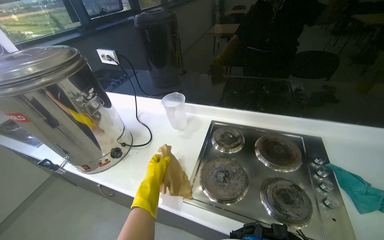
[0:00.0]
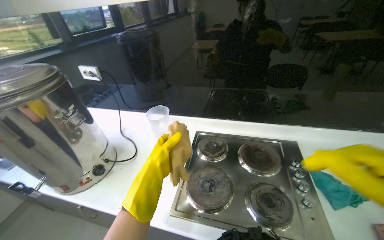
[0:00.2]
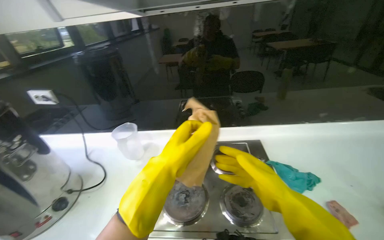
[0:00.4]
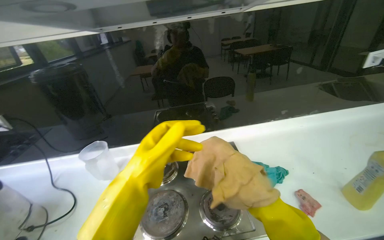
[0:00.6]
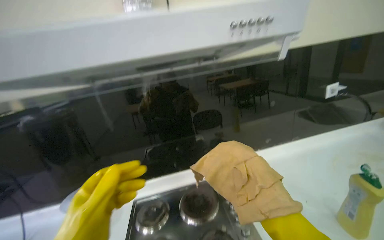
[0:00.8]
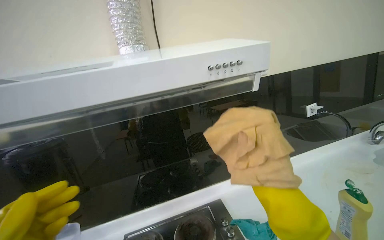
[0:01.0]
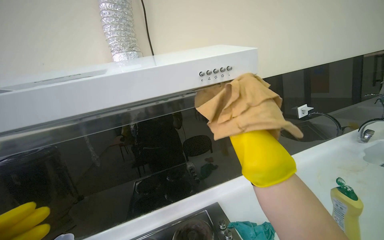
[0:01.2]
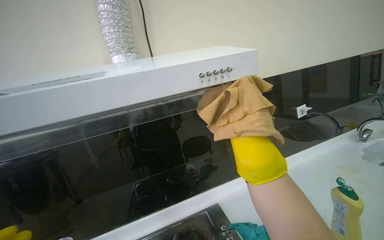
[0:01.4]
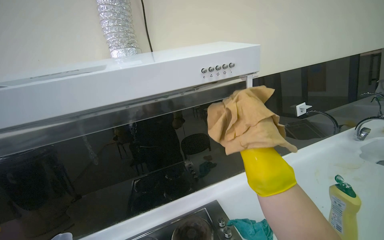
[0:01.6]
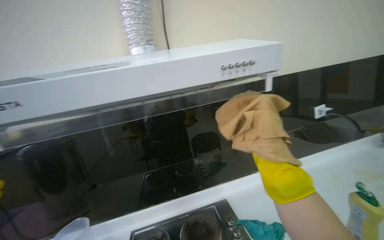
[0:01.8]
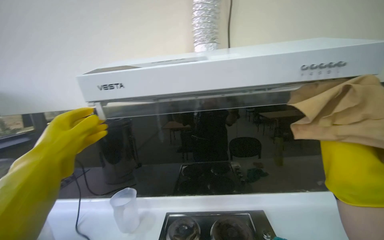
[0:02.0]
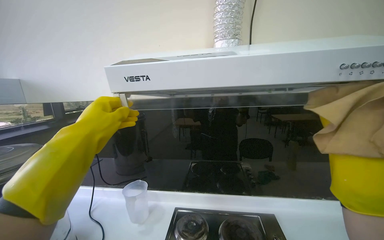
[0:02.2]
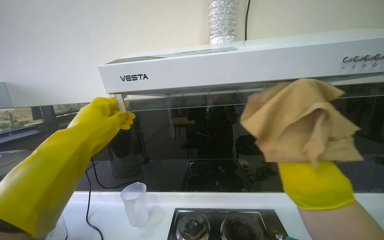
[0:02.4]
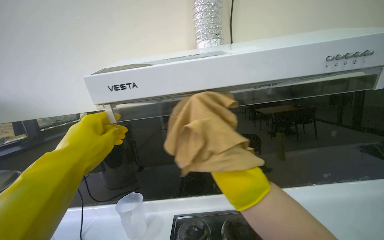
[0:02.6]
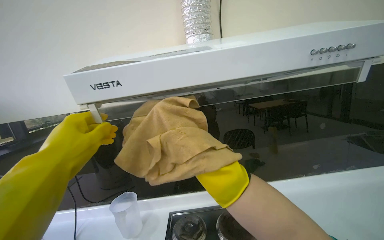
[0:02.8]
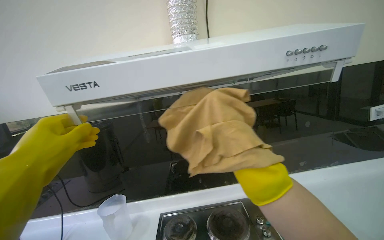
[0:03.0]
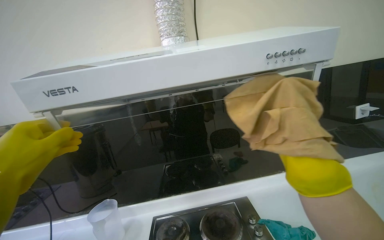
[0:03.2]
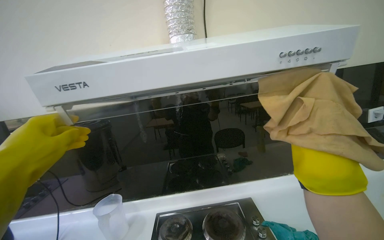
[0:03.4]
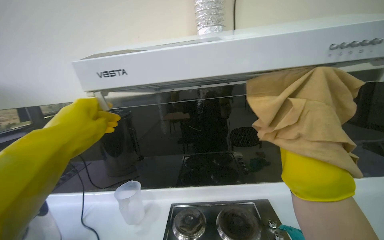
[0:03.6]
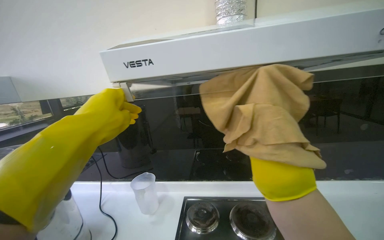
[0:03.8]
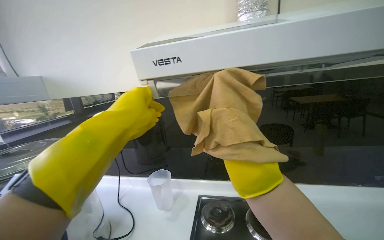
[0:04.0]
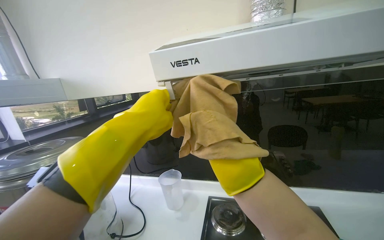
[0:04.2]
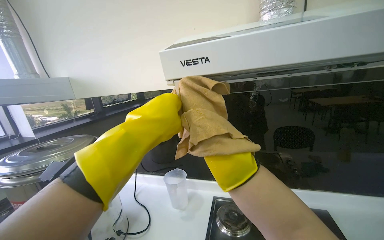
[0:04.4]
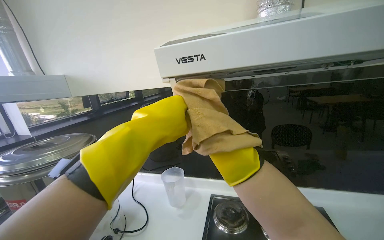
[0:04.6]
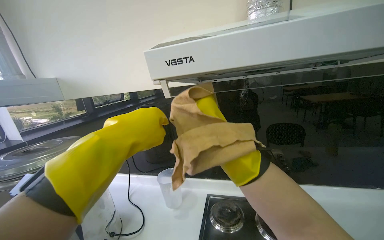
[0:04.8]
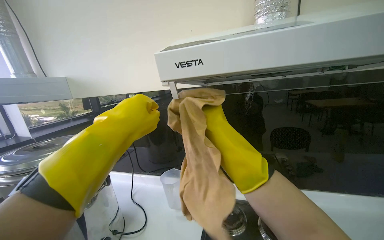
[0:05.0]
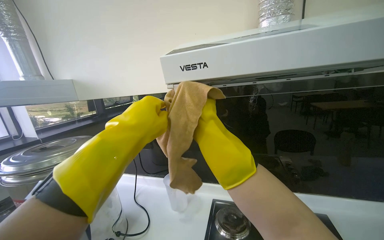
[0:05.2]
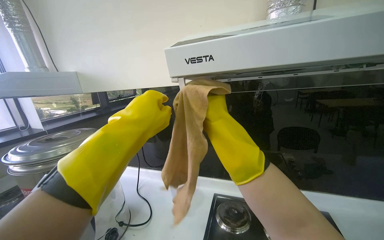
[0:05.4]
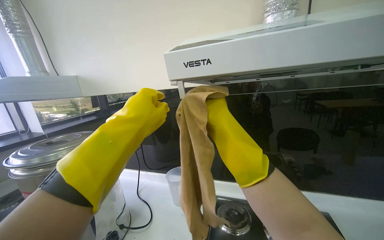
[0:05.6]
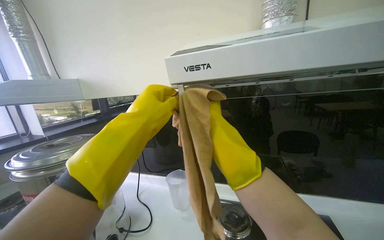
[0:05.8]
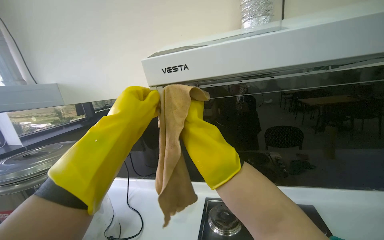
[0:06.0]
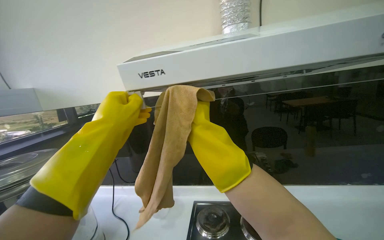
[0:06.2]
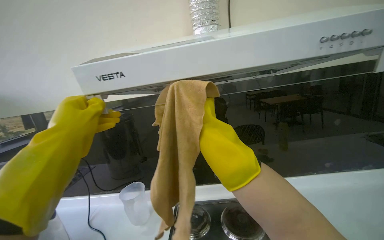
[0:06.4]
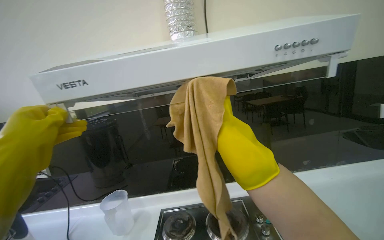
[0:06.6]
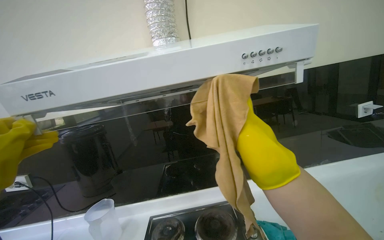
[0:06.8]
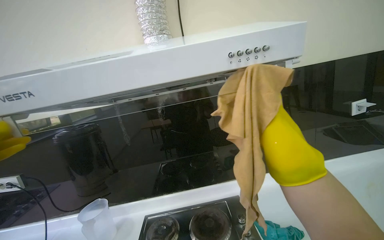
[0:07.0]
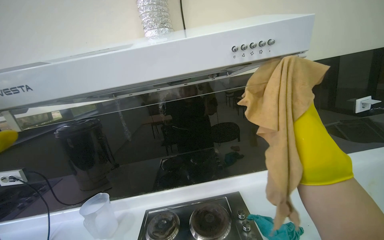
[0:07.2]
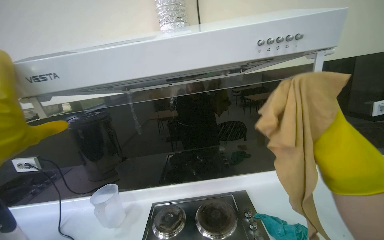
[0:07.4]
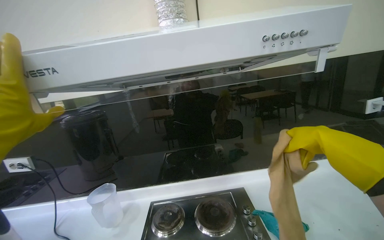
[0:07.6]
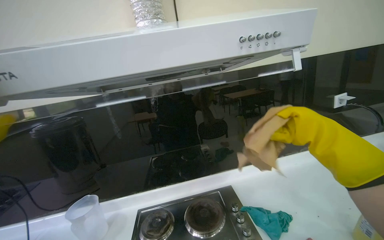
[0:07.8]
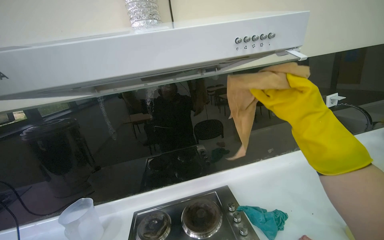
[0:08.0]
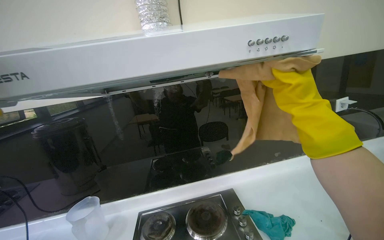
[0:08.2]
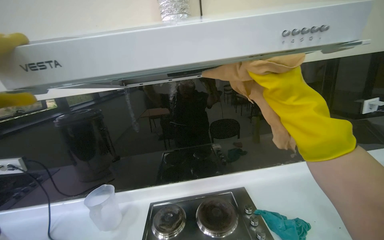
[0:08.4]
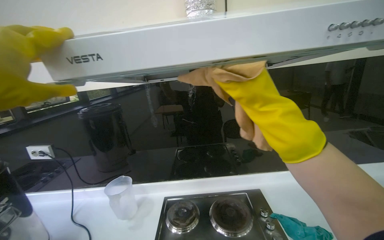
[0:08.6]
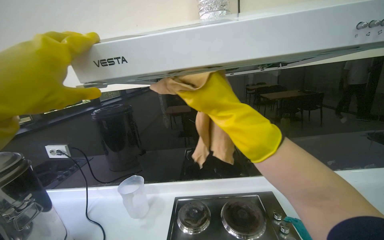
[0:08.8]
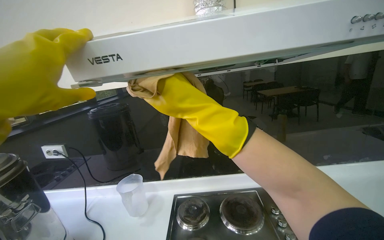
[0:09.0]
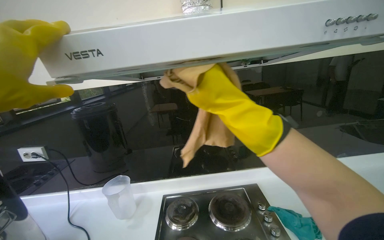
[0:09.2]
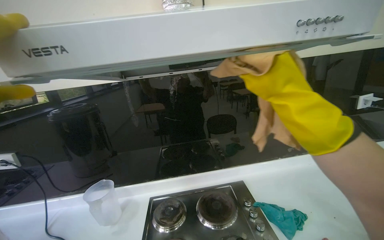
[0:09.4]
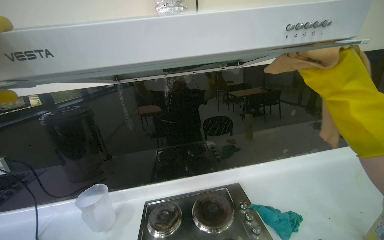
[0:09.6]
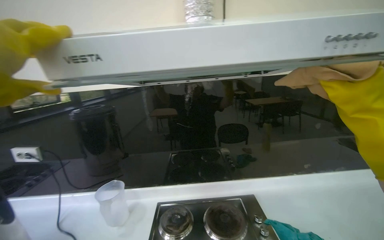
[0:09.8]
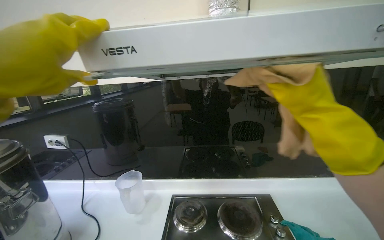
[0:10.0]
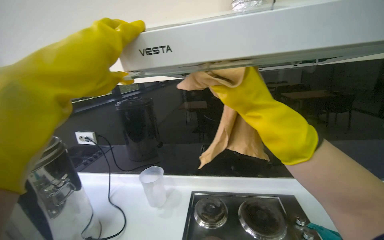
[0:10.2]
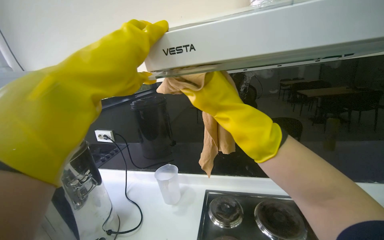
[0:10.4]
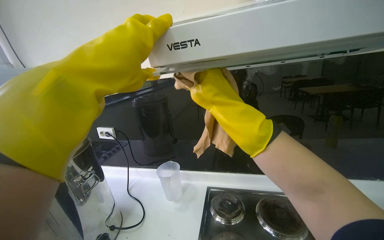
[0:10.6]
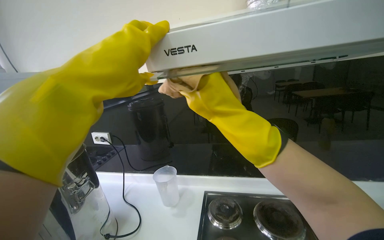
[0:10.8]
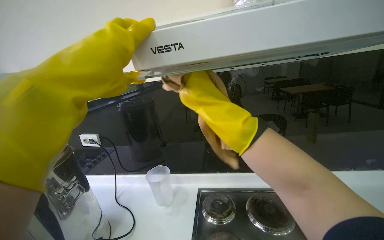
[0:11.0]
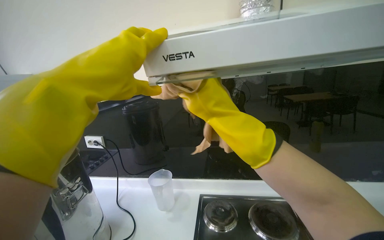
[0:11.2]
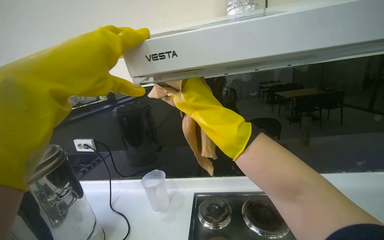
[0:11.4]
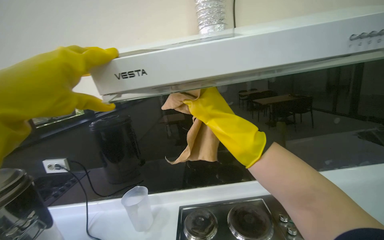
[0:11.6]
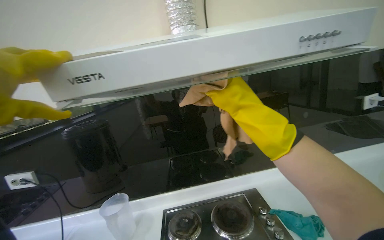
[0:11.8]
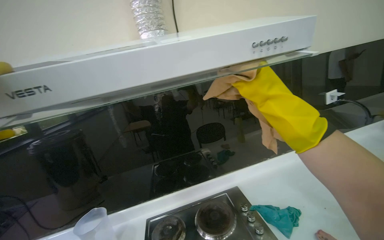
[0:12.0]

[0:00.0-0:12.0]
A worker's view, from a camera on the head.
Job: cleaning kitchen.
The whole recording: Cleaning kitchen range hood. The worker scrubs the underside and wipes the top of the range hood with cloths and a sponge.
0:00.0 to 0:01.6: The head rotates some 35 degrees to the right. The camera pitches upward, by about 35 degrees.
0:03.0 to 0:04.4: The view pans to the left by some 20 degrees.
0:06.0 to 0:07.6: The view swings roughly 15 degrees to the right.
0:09.0 to 0:10.4: The right hand goes to the right and returns, about 40 cm each way.
0:10.4 to 0:12.0: The head turns to the right by about 25 degrees. The right hand shifts approximately 35 cm to the right.

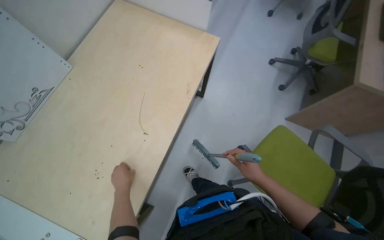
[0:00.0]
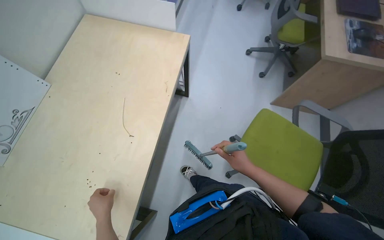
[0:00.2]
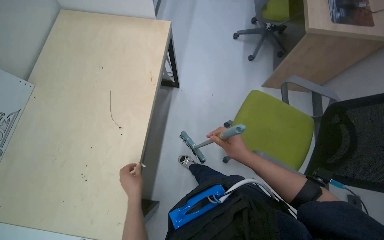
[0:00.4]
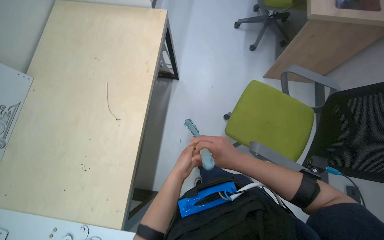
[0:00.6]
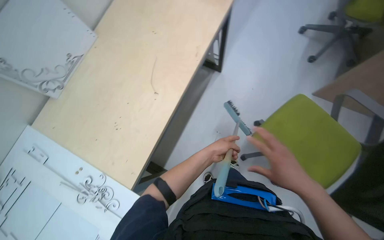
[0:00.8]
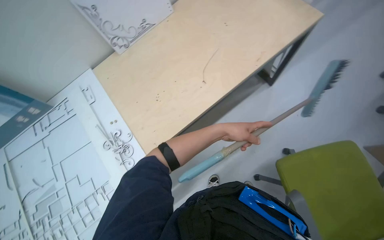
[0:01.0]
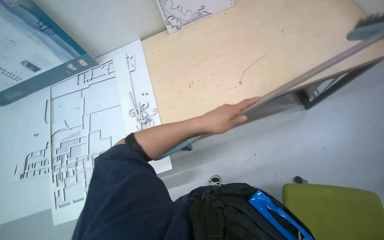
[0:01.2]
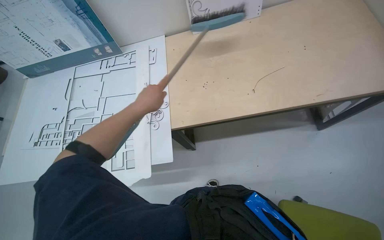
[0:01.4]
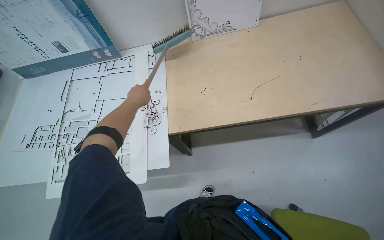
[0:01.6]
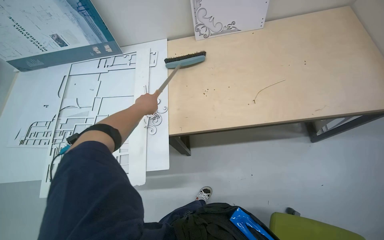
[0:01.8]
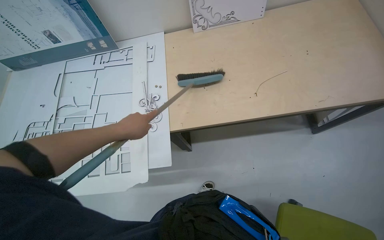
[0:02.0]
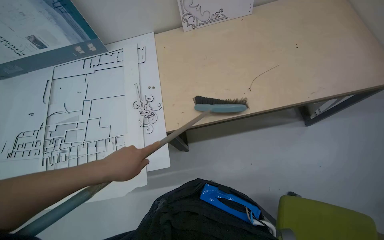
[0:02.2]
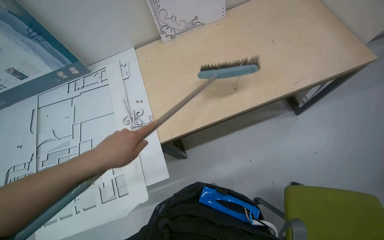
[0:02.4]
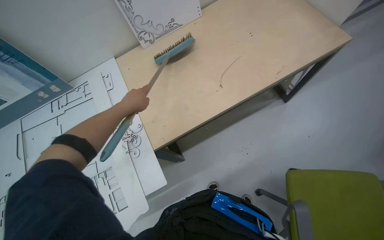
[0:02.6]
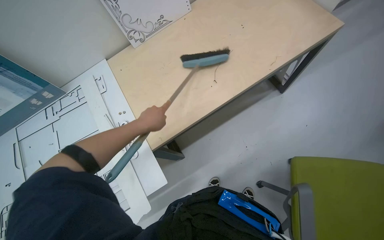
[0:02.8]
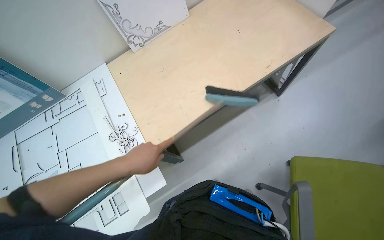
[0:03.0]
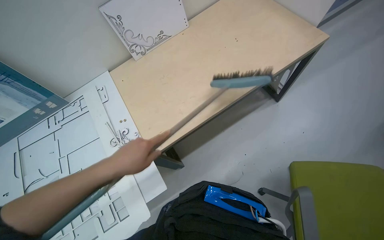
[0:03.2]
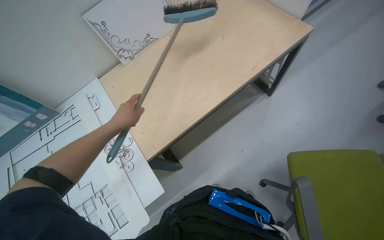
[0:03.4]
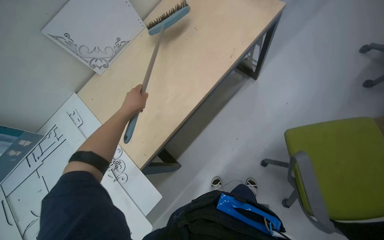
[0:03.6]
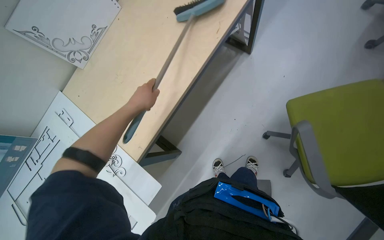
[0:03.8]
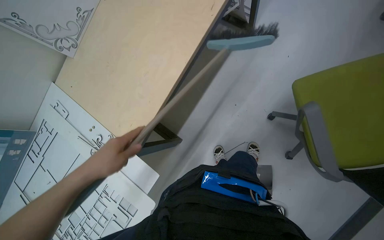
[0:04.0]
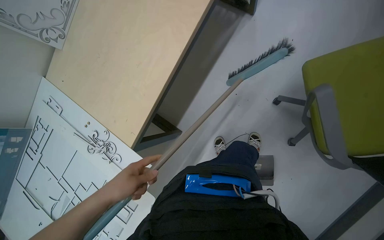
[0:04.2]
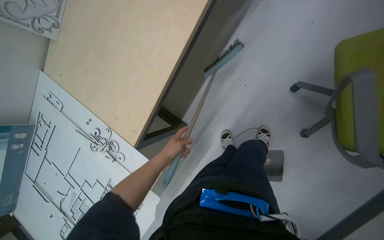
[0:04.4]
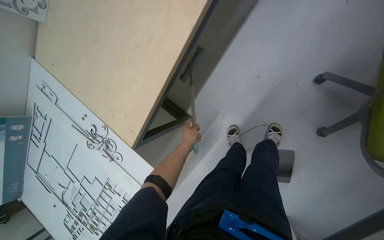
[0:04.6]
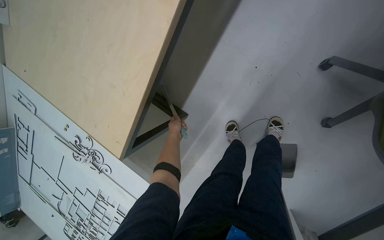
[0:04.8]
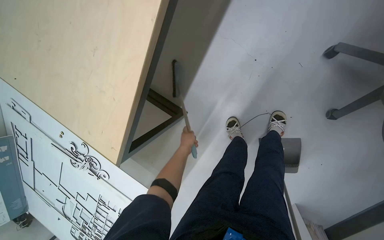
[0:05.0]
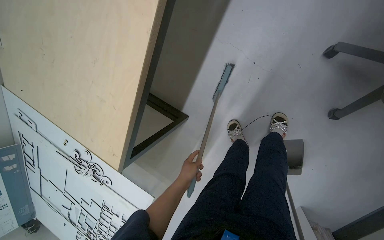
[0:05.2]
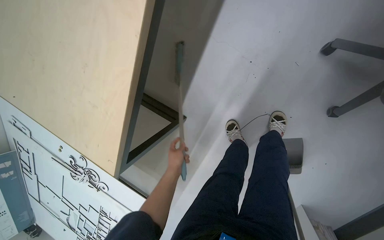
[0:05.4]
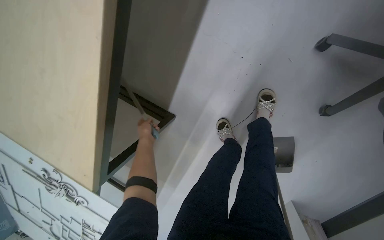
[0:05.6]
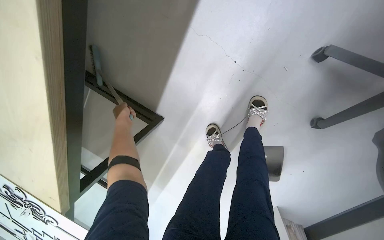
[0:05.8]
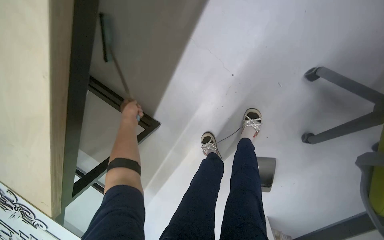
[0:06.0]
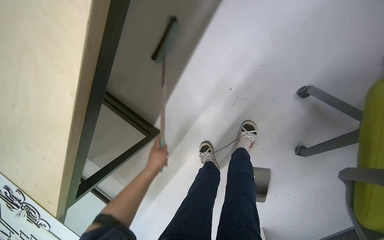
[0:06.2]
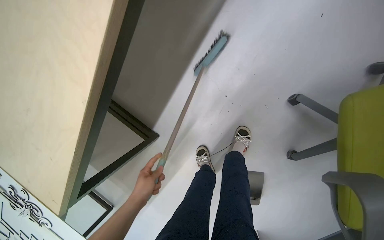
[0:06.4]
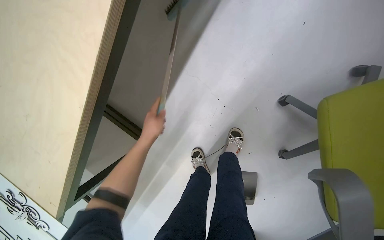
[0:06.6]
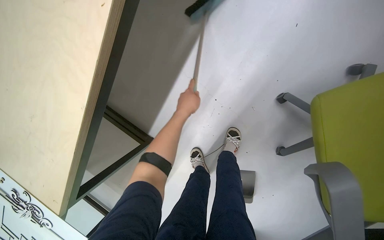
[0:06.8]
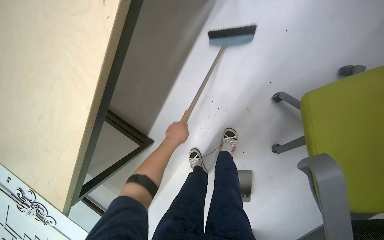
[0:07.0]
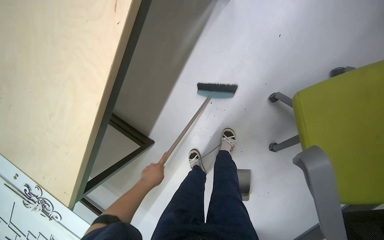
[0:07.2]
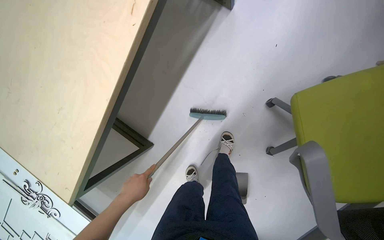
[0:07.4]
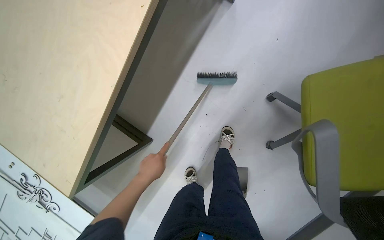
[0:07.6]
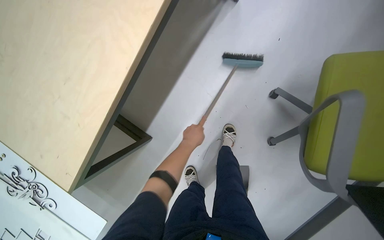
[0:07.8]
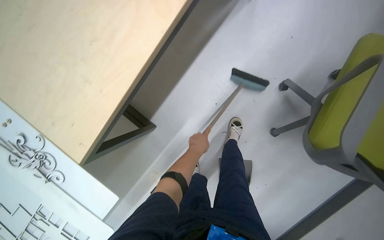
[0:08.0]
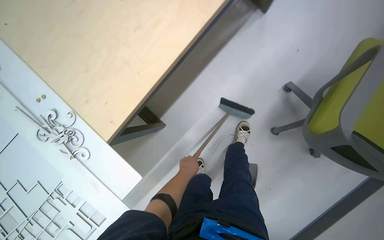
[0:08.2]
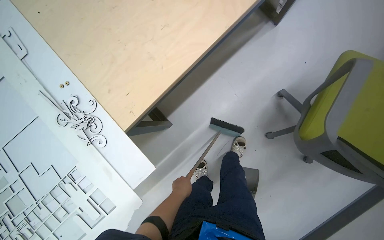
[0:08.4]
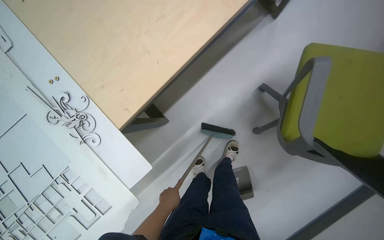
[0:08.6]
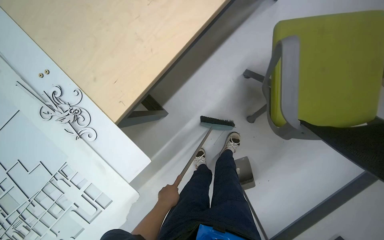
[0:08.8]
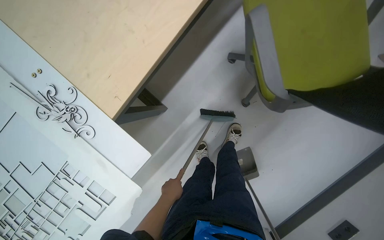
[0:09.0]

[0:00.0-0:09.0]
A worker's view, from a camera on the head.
Job: sweeping floor.
The whole recording: Sweeping floor and under tables. The worker sweeps the floor and under the tables using a broom and dustpan.
0:00.0 to 0:01.6: The wearer looks roughly 60 degrees further to the left.
0:01.6 to 0:03.0: The left hand moves nearer and farther over approximately 20 cm, changing direction 2 times.
0:03.0 to 0:04.4: The view tilts about 15 degrees downward. Everything in view rotates roughly 30 degrees counterclockwise. The left hand is displaced farther from the camera and to the right by roughly 30 cm, and goes up the picture and returns, about 20 cm each way.
0:04.4 to 0:06.0: The head travels roughly 50 cm. The view tilts some 20 degrees downward.
0:06.0 to 0:07.6: The left hand moves up and down the picture over roughly 25 cm, changing direction 2 times.
0:07.6 to 0:09.0: The head travels about 50 cm.
